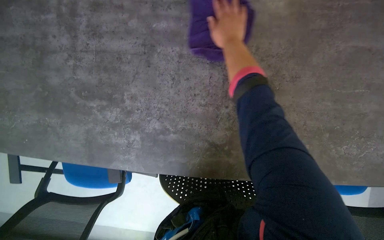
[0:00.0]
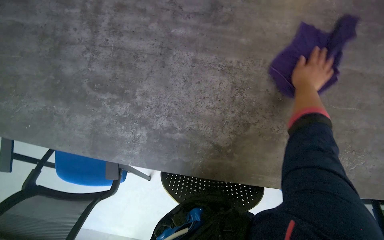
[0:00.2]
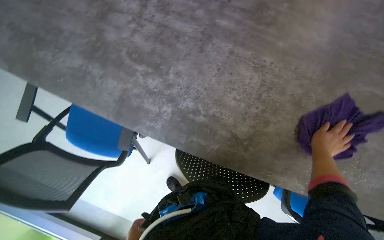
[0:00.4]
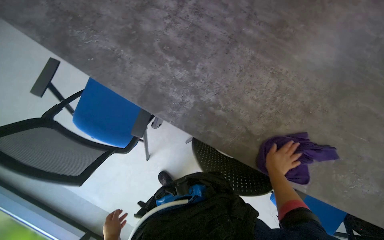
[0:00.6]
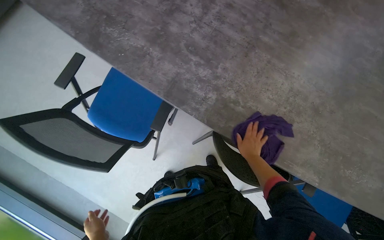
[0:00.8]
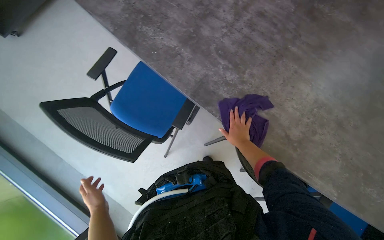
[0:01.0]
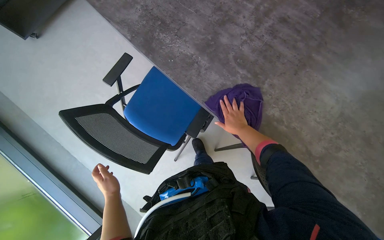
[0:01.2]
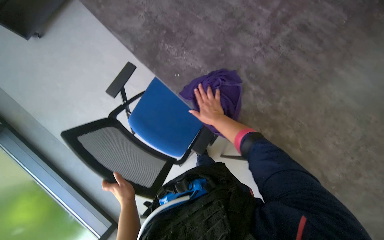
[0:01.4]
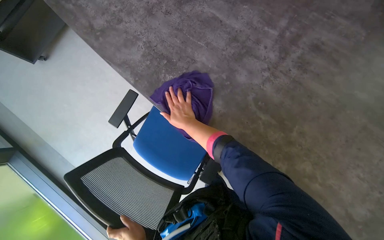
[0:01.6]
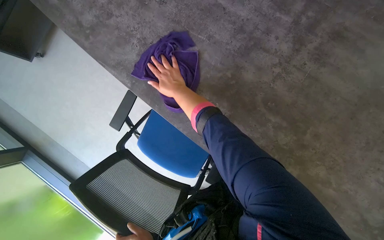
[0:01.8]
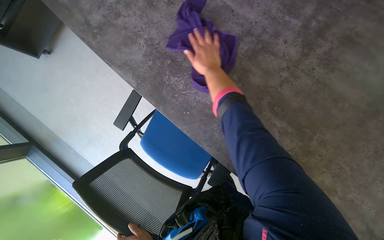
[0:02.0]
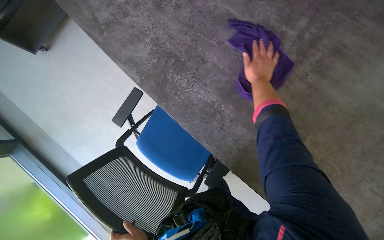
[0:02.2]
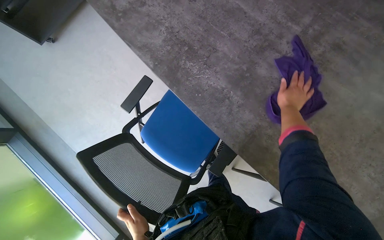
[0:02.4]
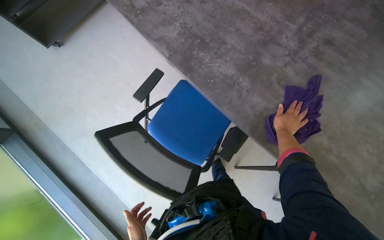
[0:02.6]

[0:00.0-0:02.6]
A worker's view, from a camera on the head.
Job: wiping surfaces.
The whole recording: Wiping shelves and table. The worker wipes down shelves and a large table with a purple cloth.
0:00.0 to 0:01.2: The camera is carried some 60 cm. The scene turns approximately 35 degrees clockwise in the picture.

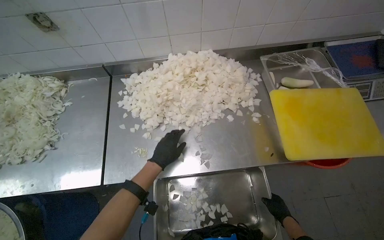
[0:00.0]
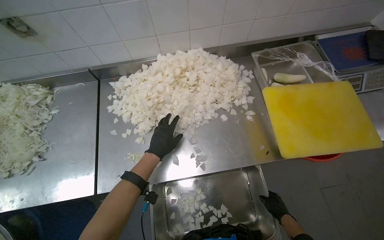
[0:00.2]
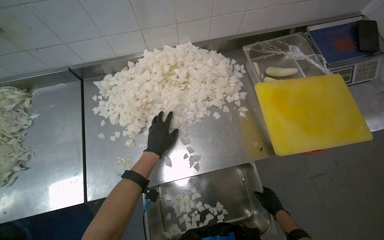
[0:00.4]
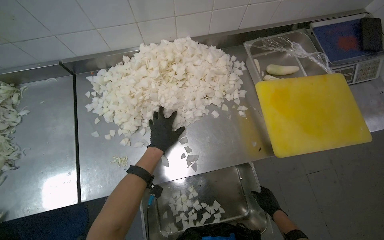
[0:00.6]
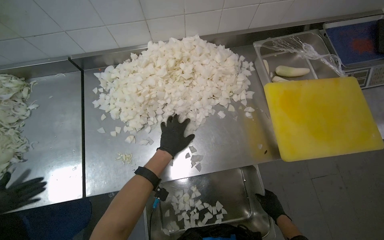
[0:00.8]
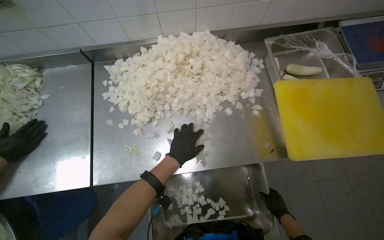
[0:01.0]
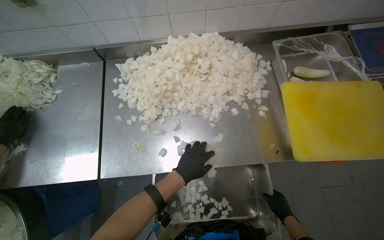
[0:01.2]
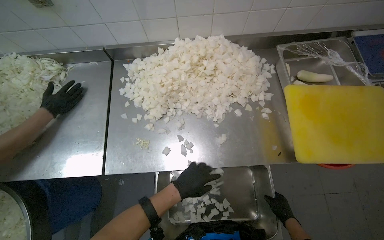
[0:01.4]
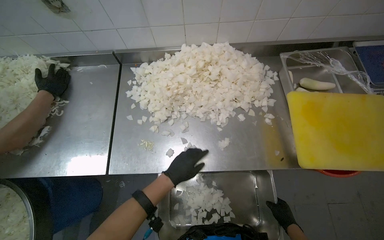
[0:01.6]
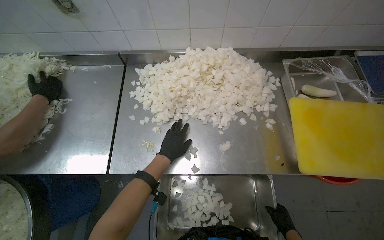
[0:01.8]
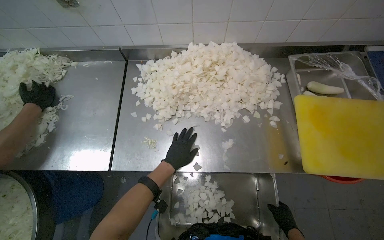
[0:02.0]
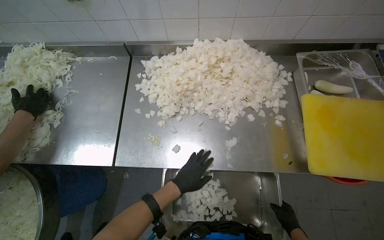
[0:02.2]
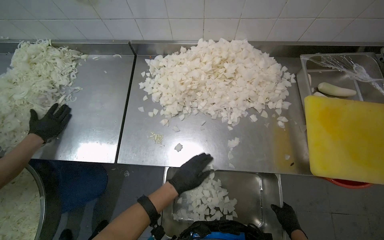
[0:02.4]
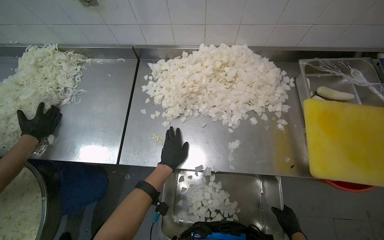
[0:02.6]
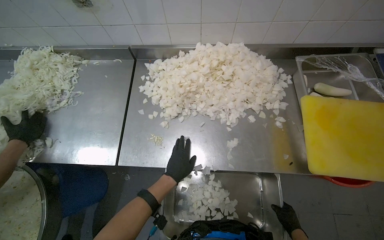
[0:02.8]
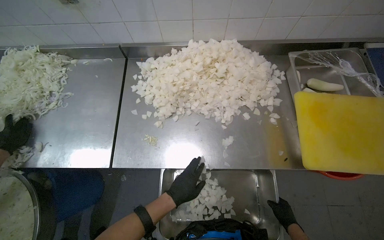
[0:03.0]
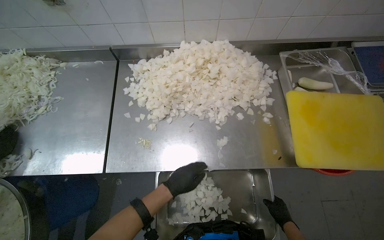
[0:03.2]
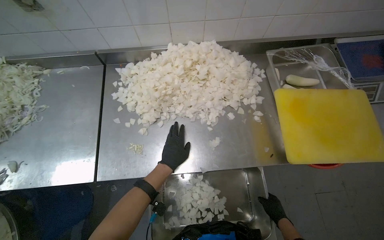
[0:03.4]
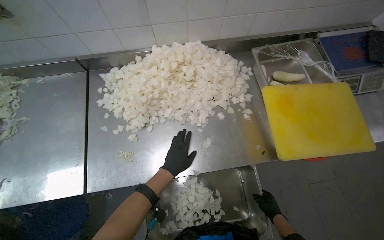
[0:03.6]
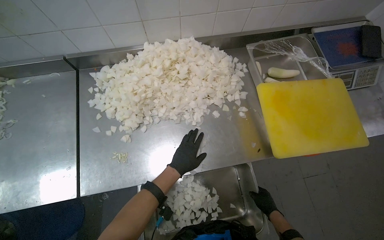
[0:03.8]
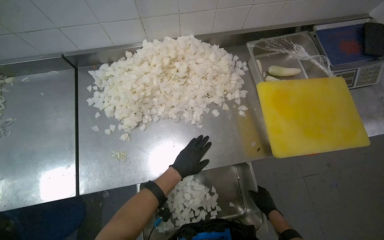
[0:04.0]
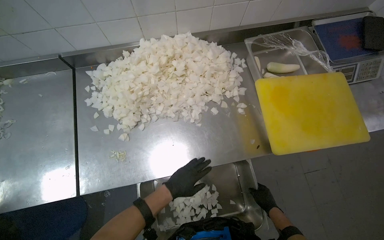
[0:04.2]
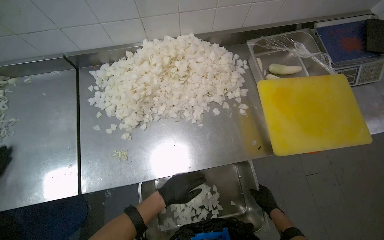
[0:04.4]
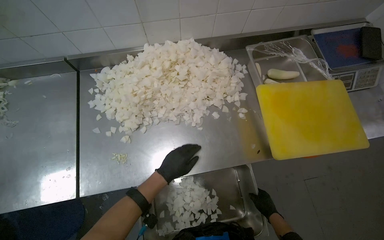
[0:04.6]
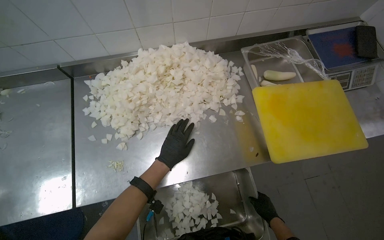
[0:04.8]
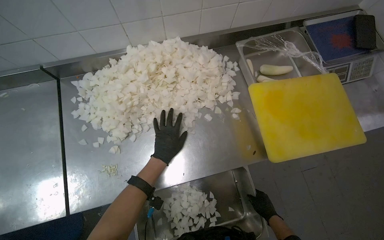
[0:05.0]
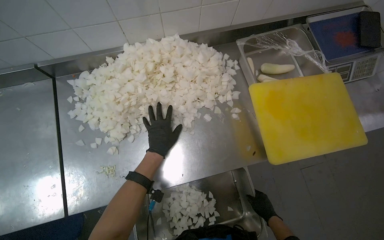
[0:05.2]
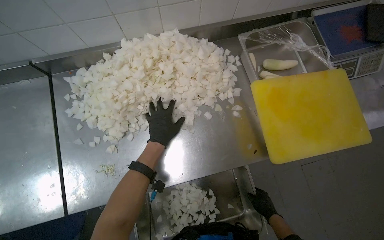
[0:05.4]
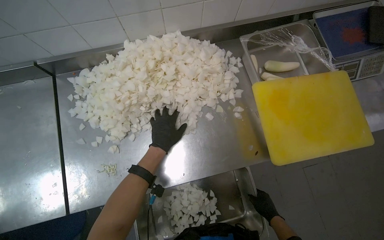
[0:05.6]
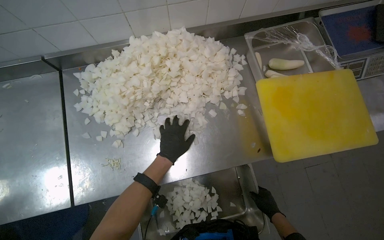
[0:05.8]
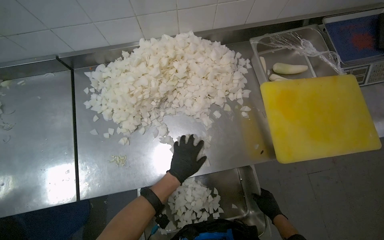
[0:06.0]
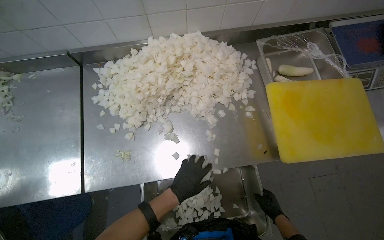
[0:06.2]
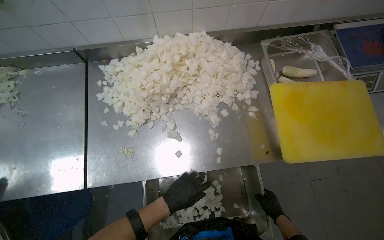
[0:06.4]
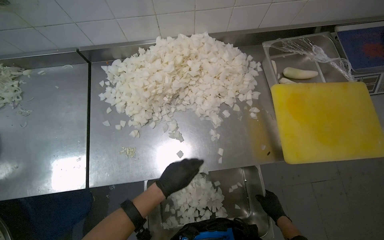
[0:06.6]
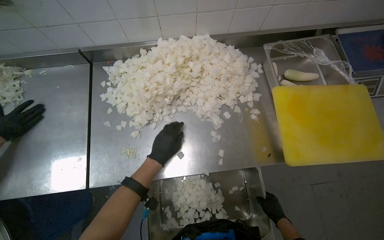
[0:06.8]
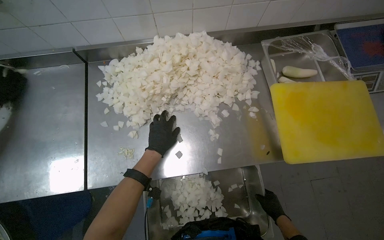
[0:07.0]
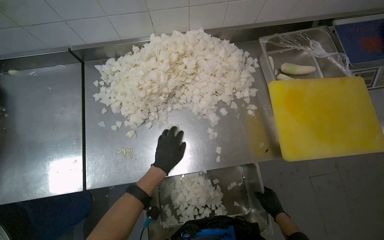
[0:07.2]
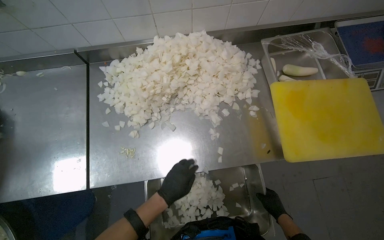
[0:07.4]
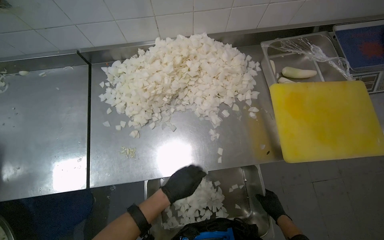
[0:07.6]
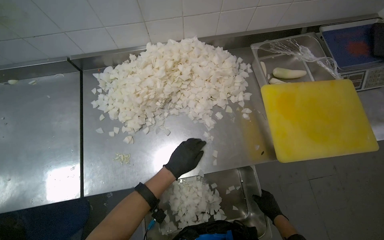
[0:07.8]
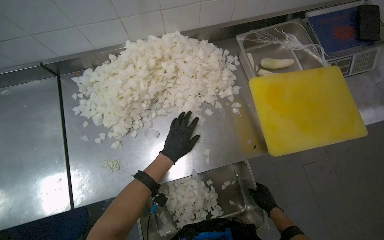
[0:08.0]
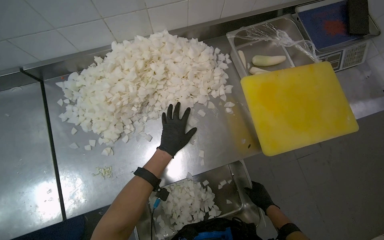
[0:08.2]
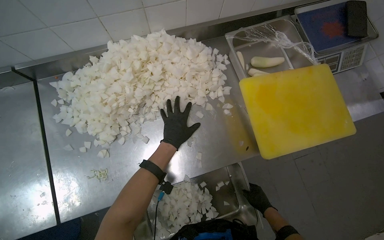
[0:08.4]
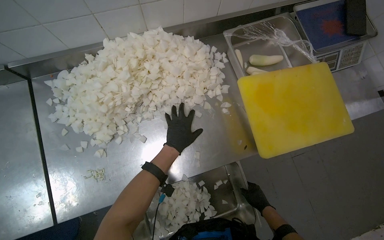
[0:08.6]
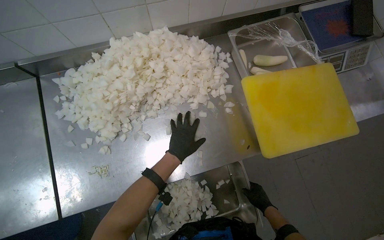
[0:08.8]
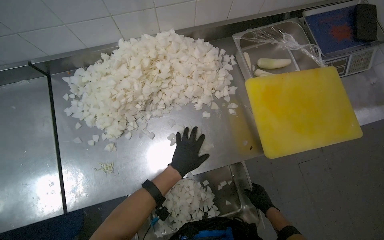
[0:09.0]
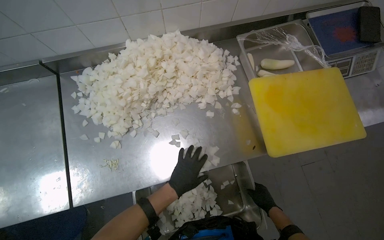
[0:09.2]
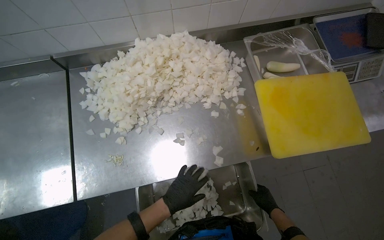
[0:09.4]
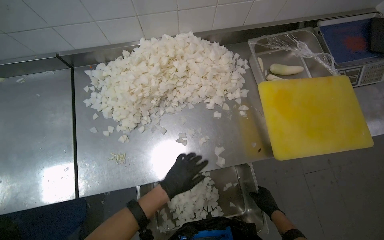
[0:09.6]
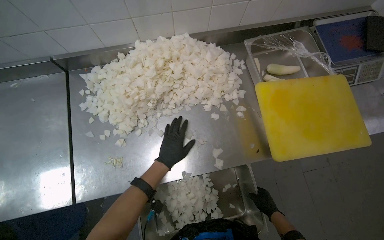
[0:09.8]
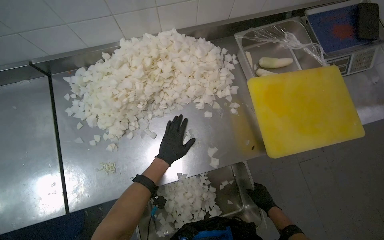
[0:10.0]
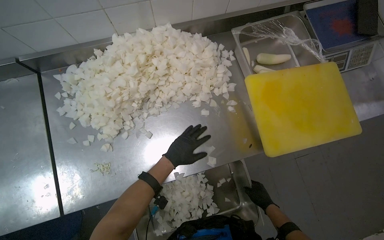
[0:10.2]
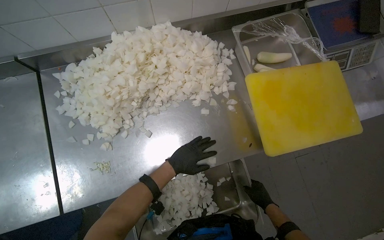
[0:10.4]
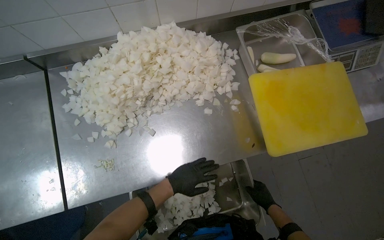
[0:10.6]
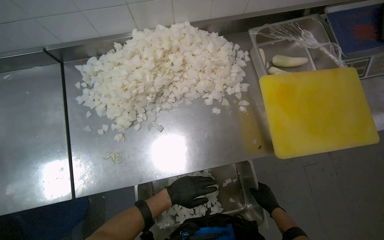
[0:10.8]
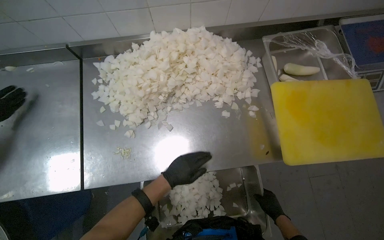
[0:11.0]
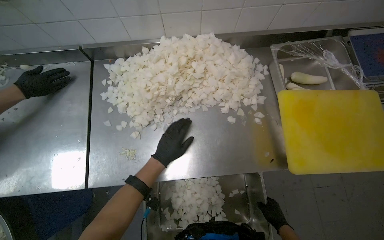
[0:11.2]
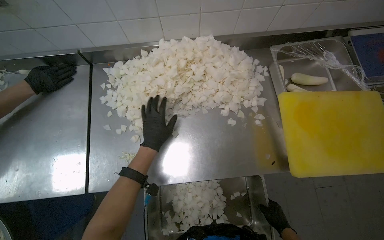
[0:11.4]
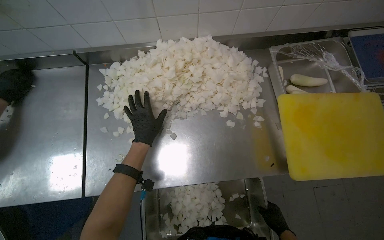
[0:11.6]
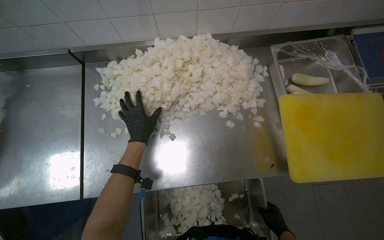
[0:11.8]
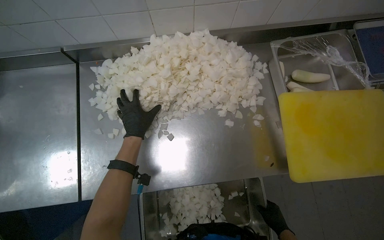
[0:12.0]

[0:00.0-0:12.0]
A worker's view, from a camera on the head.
Job: preparing food.
The whole recording: Transferring chopped onions to tray. The worker transfers chopped onions from the counter into a metal tray.
0:01.6 to 0:03.0: The left hand moves up and down the picture over approximately 15 cm, changing direction 3 times.
0:04.4 to 0:06.0: The left hand travels up the picture by about 10 cm.
0:06.0 to 0:07.6: The left hand swings up and down the picture, some 15 cm each way, with 2 reversals.
0:07.6 to 0:09.0: The left hand moves up the picture, some 10 cm.
0:09.0 to 0:10.4: The left hand goes down the picture and returns, some 10 cm each way.
0:10.4 to 0:12.0: The left hand goes some 25 cm to the left and up the picture.

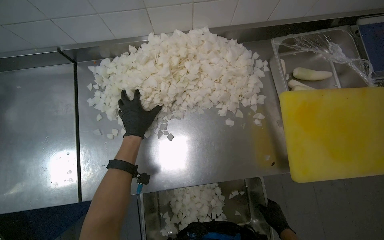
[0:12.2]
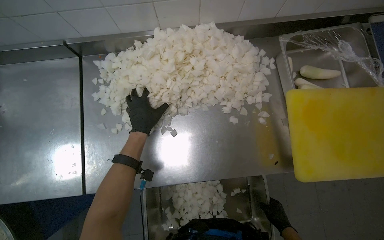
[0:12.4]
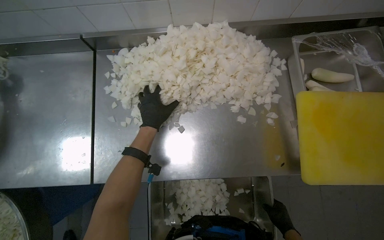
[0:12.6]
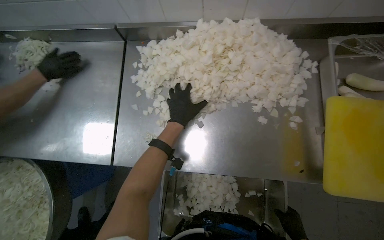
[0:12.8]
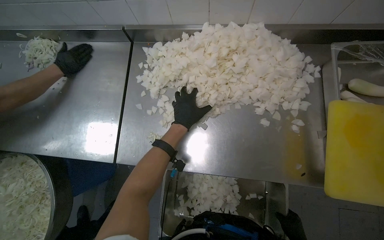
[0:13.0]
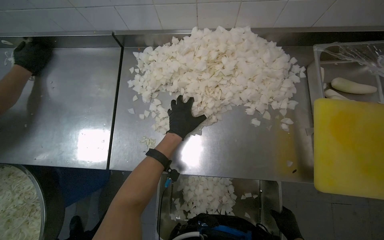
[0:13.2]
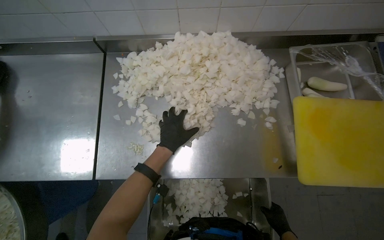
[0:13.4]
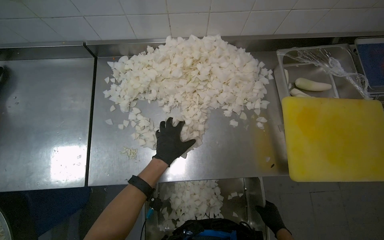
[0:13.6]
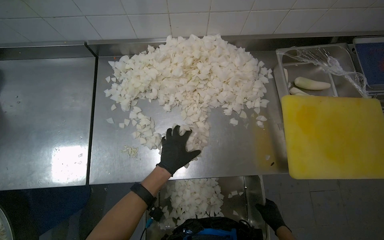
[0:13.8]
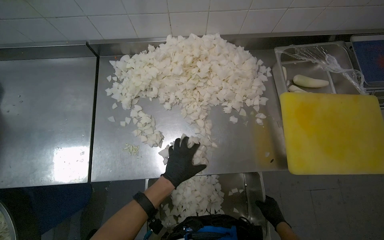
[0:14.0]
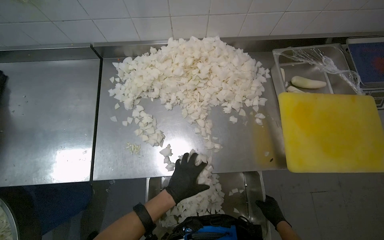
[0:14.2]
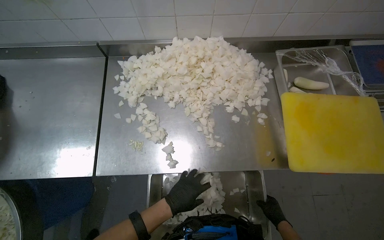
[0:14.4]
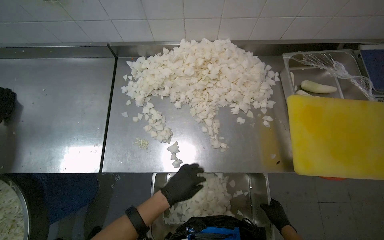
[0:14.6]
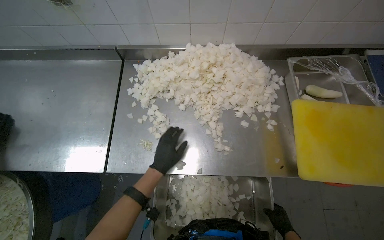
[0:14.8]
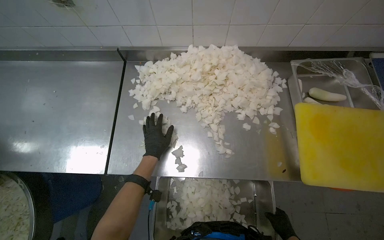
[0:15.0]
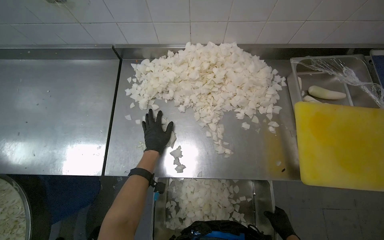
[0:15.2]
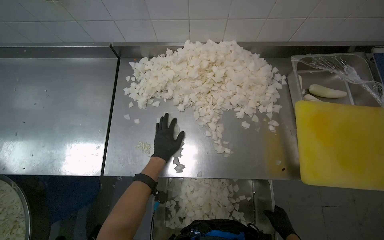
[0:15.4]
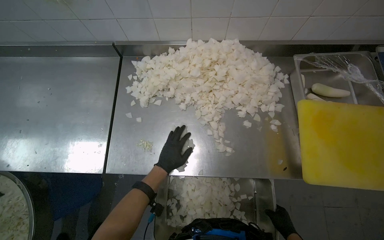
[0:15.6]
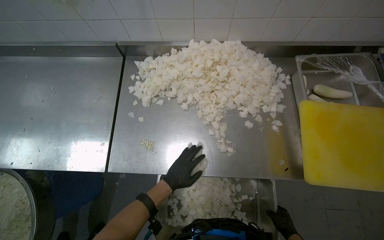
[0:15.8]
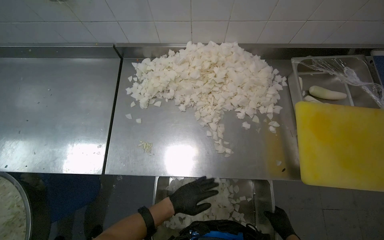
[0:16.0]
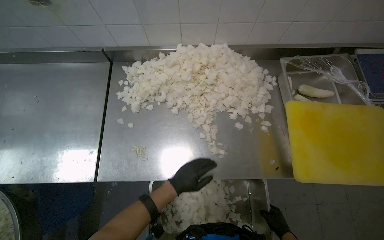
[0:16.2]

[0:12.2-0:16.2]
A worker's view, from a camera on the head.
Job: preparing food.
The whole recording: Transferring chopped onions to tray. The worker transfers chopped onions from the counter into a metal tray.
0:12.2 to 0:13.6: The left hand is displaced down the picture by about 15 cm.
0:13.6 to 0:14.8: The left hand travels down the picture and back again, some 20 cm each way.
0:14.8 to 0:16.2: The left hand moves up and down the picture over approximately 20 cm, changing direction 2 times.
